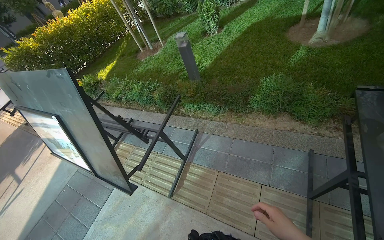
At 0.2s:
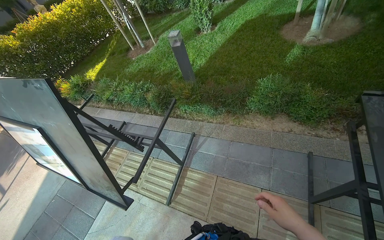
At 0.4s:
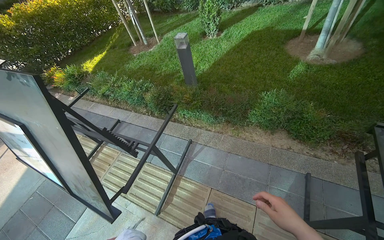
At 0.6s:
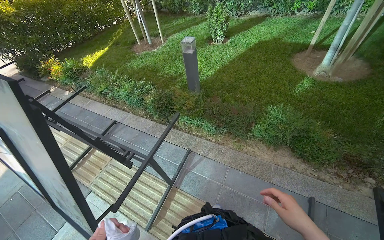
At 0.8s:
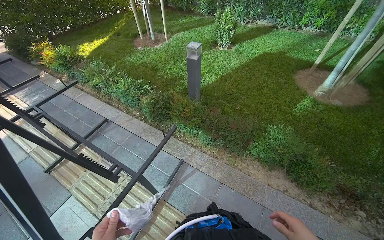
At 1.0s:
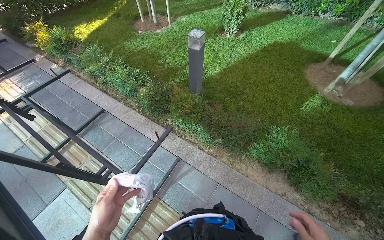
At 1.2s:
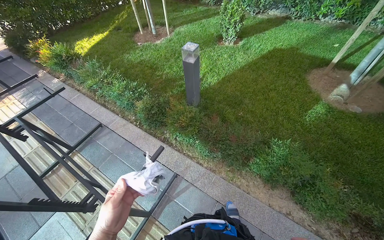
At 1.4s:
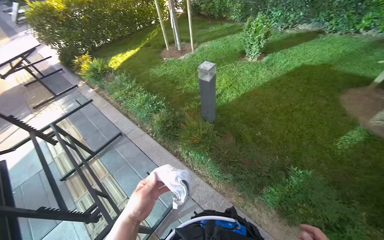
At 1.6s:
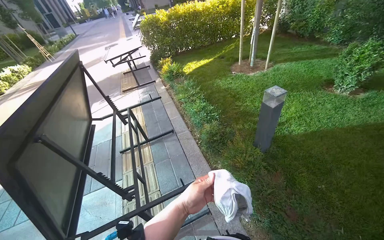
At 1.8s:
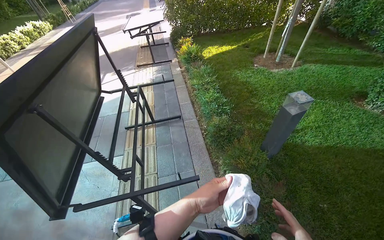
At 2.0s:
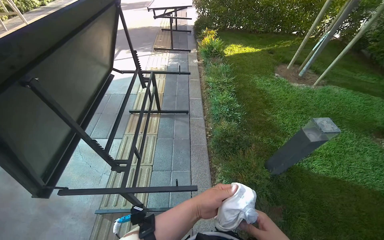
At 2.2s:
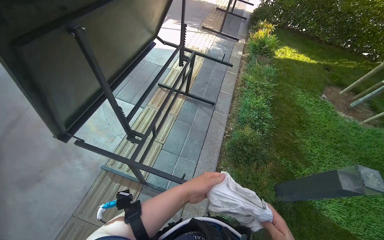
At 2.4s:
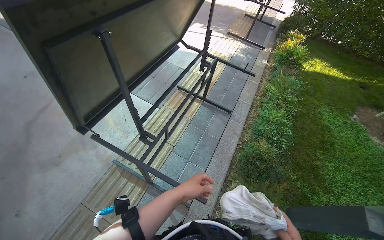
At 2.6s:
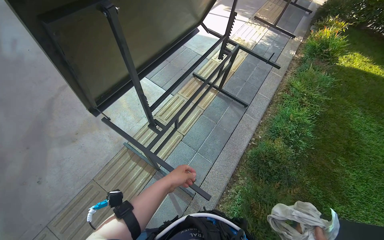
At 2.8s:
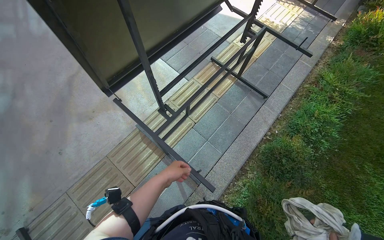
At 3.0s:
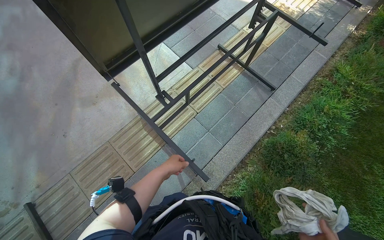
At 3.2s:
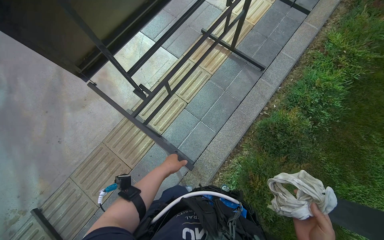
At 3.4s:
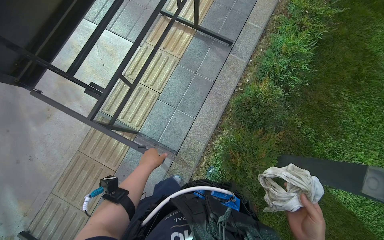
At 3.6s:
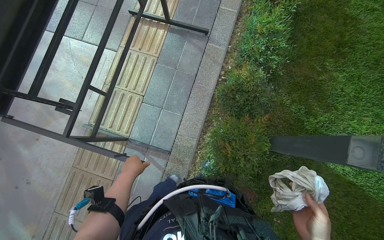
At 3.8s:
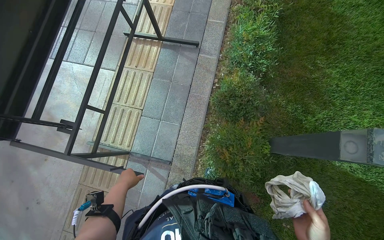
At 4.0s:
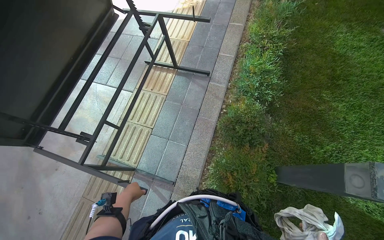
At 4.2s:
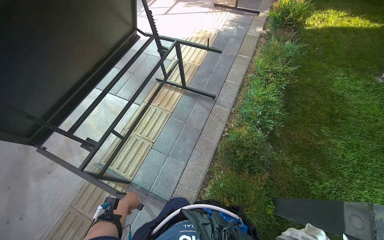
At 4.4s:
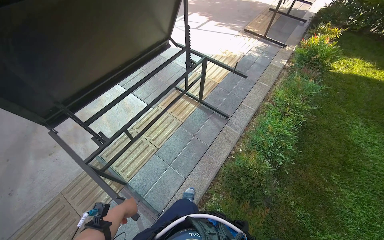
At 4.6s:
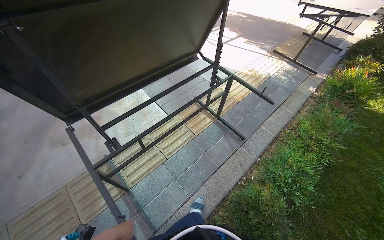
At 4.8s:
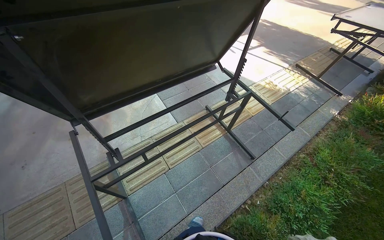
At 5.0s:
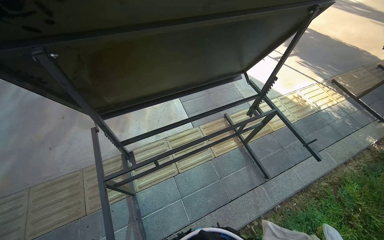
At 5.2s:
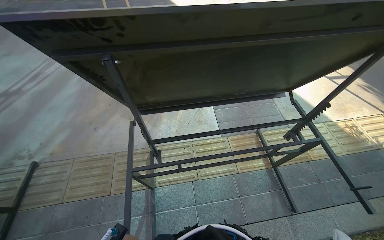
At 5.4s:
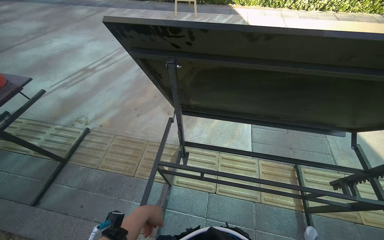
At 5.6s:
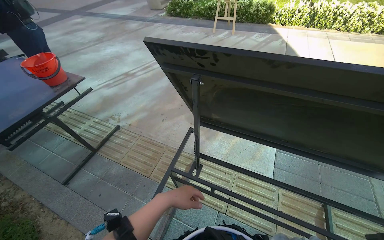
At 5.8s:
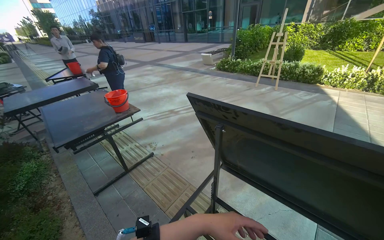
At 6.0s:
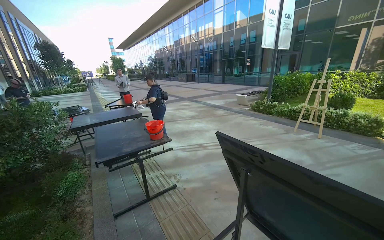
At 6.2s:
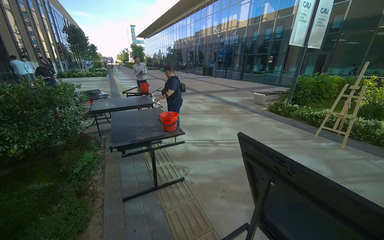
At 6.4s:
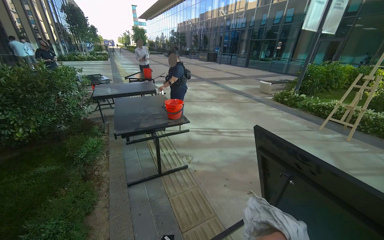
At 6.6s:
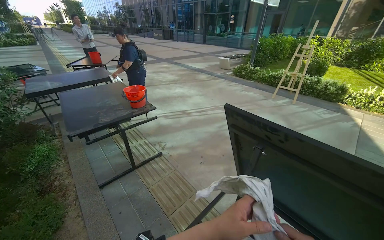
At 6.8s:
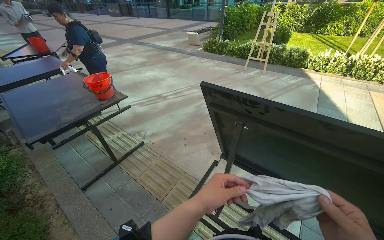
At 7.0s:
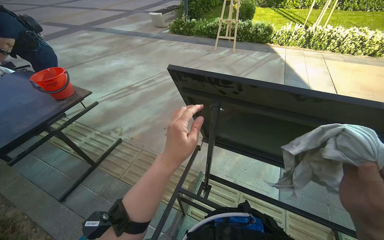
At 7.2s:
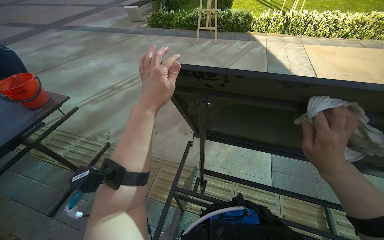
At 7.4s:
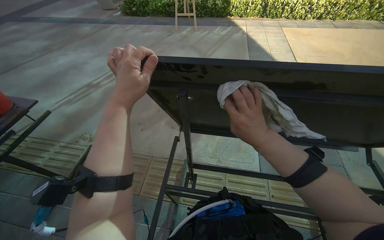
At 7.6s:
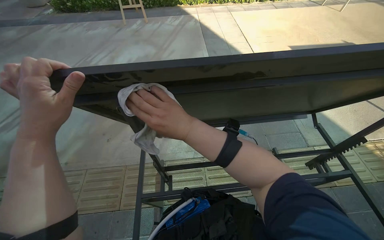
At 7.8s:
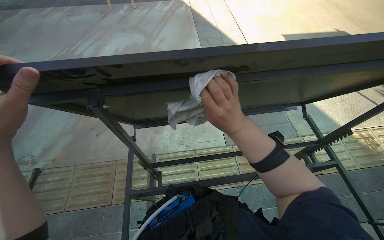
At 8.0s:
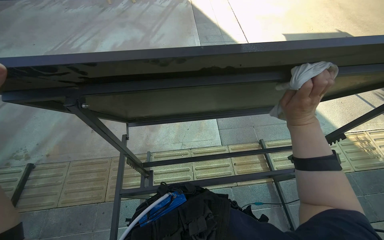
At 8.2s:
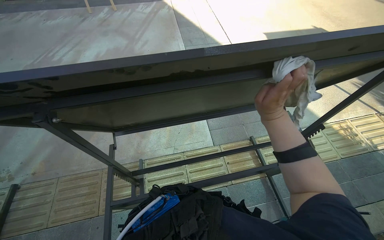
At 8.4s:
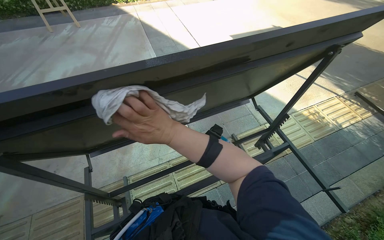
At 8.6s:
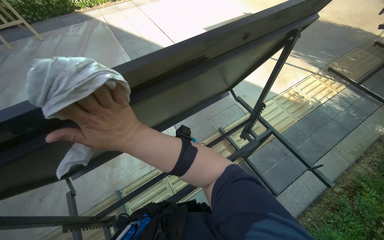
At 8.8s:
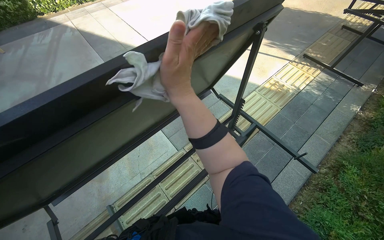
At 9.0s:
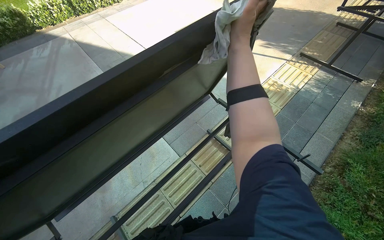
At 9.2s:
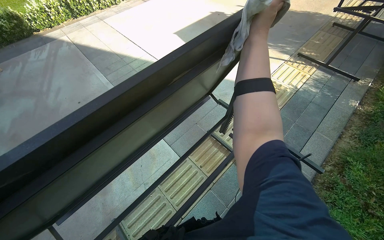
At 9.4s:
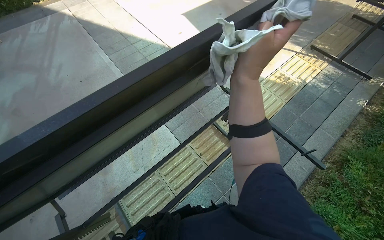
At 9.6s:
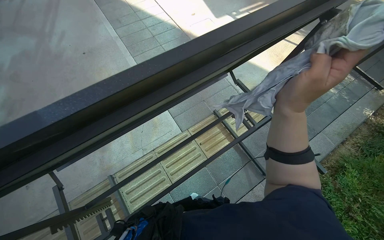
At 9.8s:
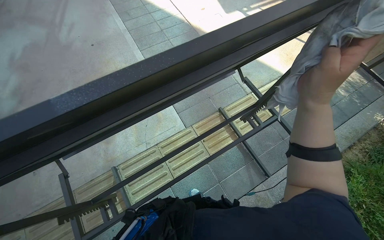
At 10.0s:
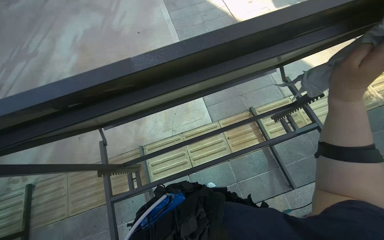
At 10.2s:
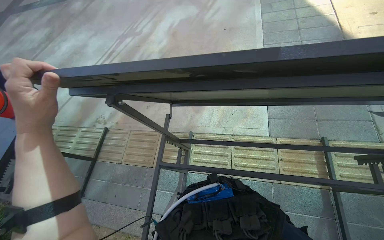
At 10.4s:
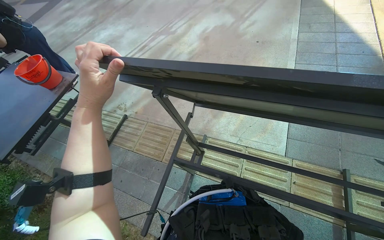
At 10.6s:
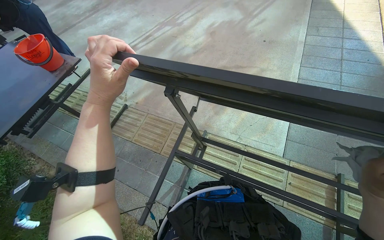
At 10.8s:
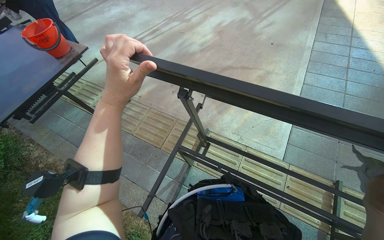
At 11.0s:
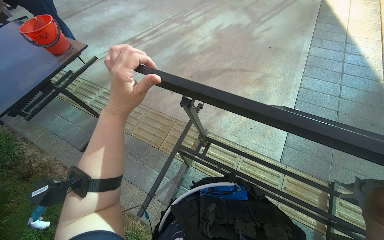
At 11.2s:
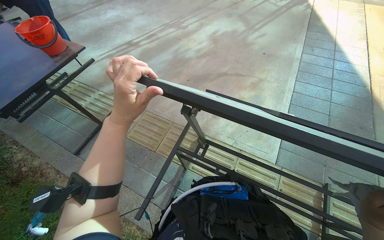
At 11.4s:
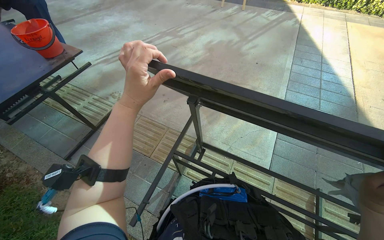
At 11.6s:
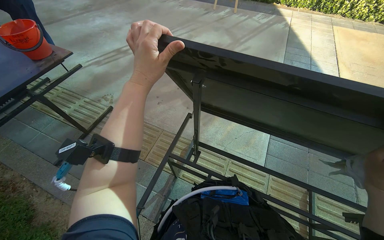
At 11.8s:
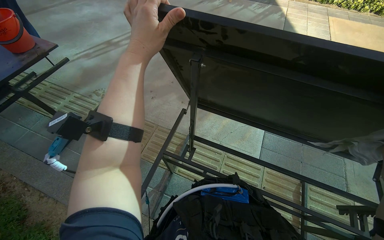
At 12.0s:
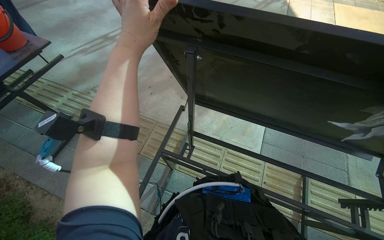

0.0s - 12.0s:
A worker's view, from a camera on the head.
Job: wiping surfaces.
The whole recording: Wiping table structure. The worker wipes the metal structure of a black table with a white cloth.
0.0s - 1.6s: The camera is carried some 80 cm. The wearer looks roughly 45 degrees further to the left.
1.6s - 3.0s: The camera travels approximately 50 cm. The wearer looks about 70 degrees further to the left. The view tips downward by roughly 25 degrees.
3.0s - 4.4s: The camera pitches upward, by approximately 15 degrees.
4.4s - 6.0s: The camera is carried some 40 cm. The head turns to the left by roughly 110 degrees. The camera pitches upward, by approximately 40 degrees.
6.0s - 7.6s: The head turns to the right by approximately 60 degrees. The camera pitches downward, by approximately 35 degrees.
7.6s - 9.0s: The wearer looks some 35 degrees further to the right.
9.0s - 10.4s: The wearer's head swings about 65 degrees to the left.

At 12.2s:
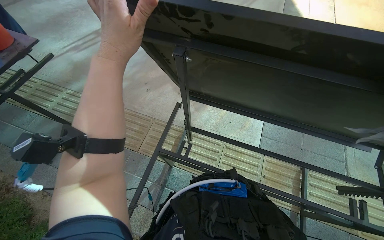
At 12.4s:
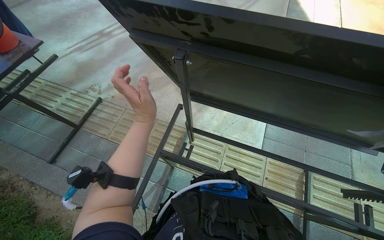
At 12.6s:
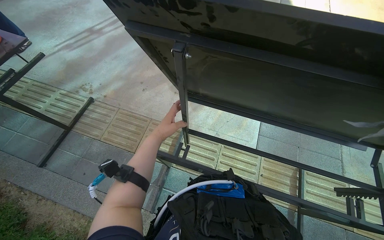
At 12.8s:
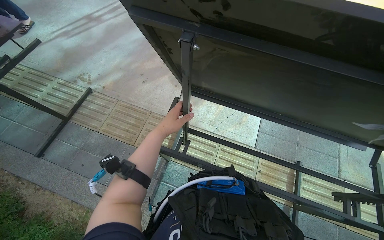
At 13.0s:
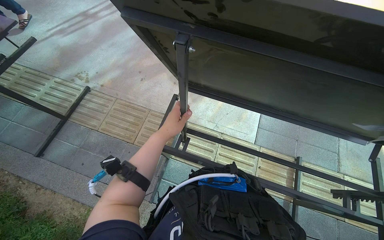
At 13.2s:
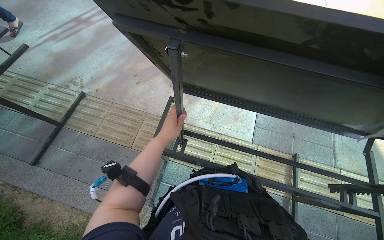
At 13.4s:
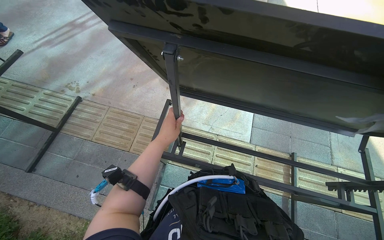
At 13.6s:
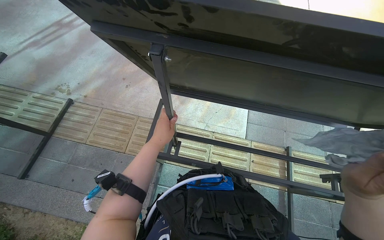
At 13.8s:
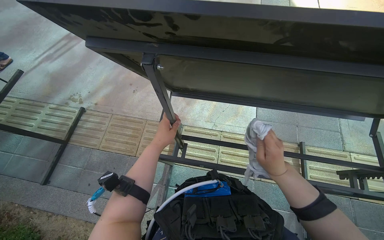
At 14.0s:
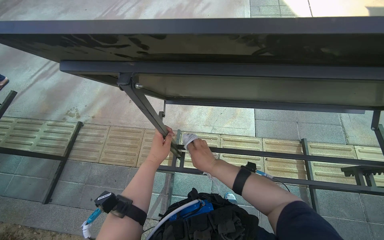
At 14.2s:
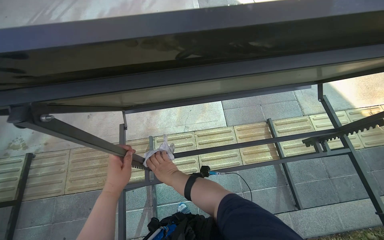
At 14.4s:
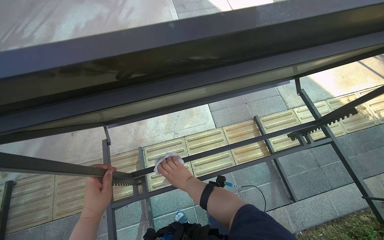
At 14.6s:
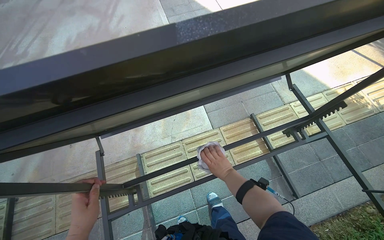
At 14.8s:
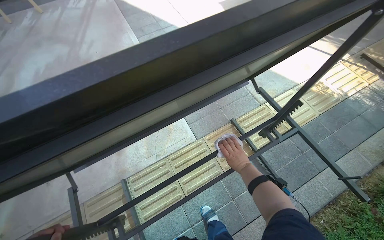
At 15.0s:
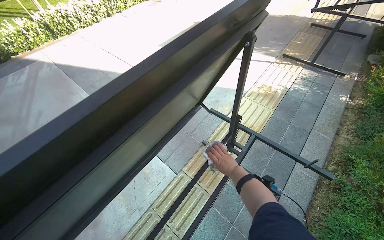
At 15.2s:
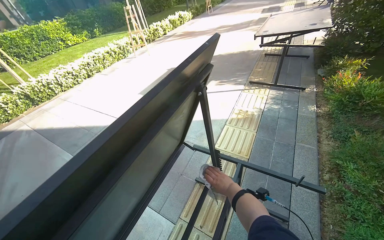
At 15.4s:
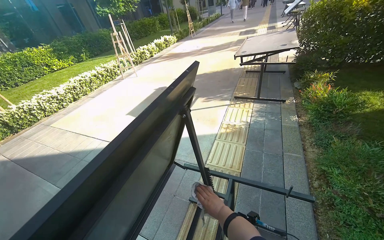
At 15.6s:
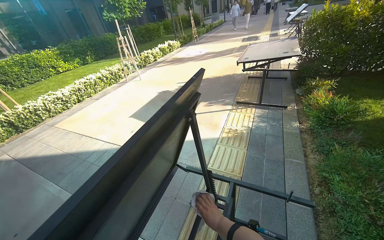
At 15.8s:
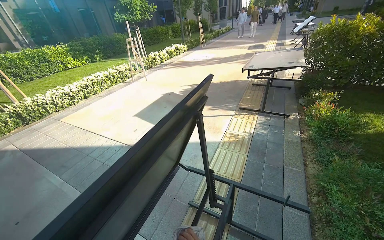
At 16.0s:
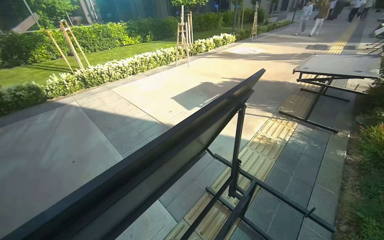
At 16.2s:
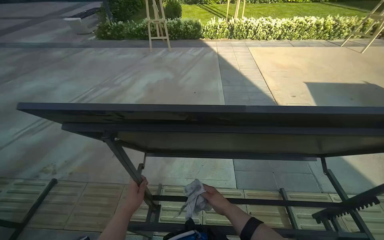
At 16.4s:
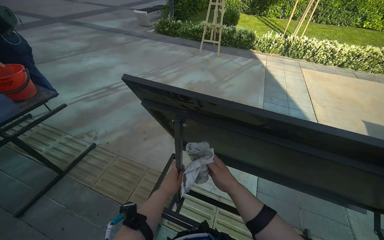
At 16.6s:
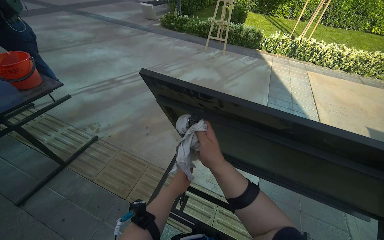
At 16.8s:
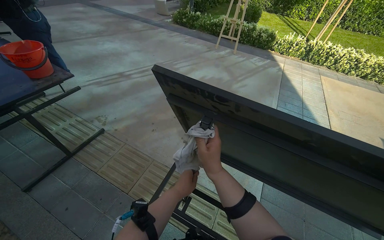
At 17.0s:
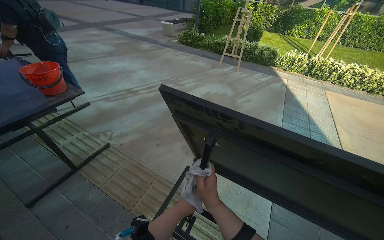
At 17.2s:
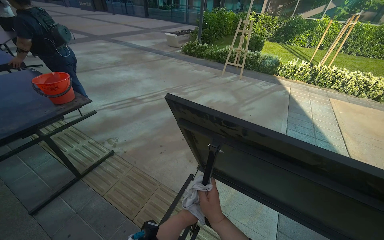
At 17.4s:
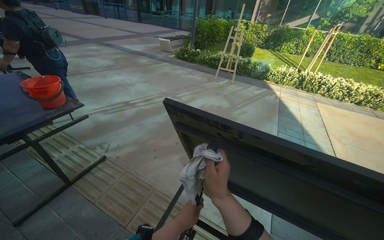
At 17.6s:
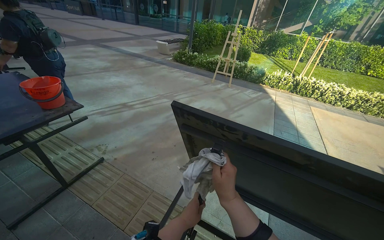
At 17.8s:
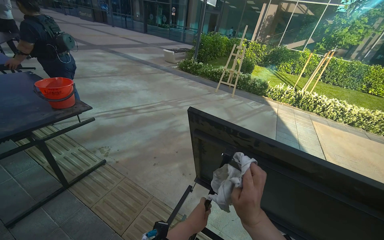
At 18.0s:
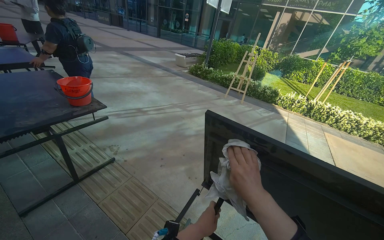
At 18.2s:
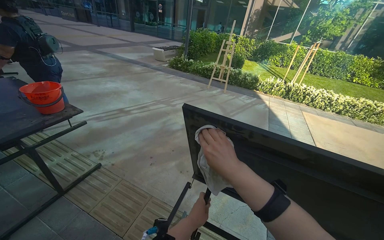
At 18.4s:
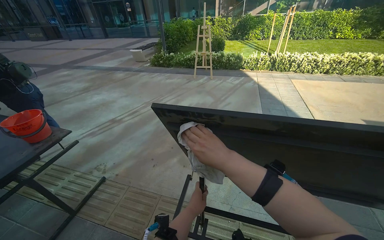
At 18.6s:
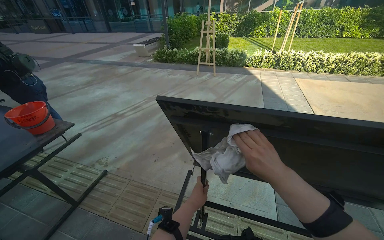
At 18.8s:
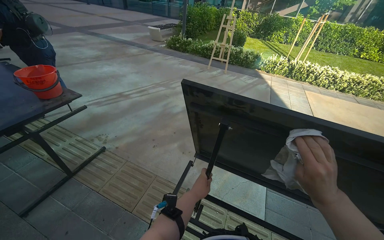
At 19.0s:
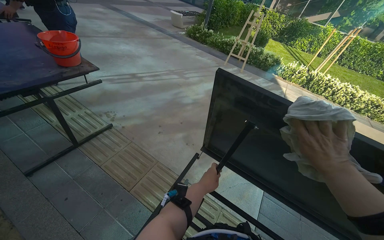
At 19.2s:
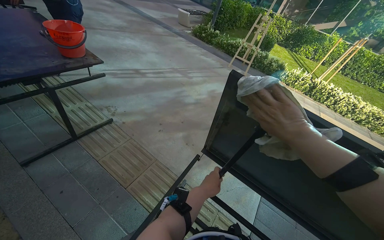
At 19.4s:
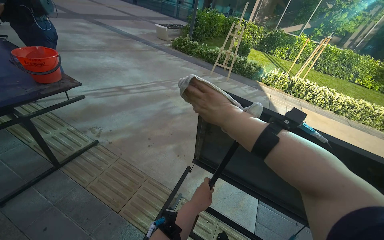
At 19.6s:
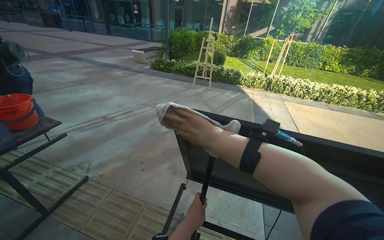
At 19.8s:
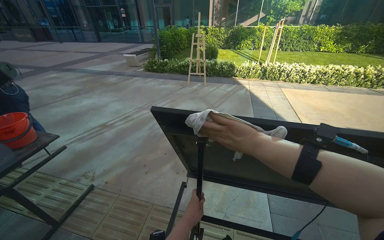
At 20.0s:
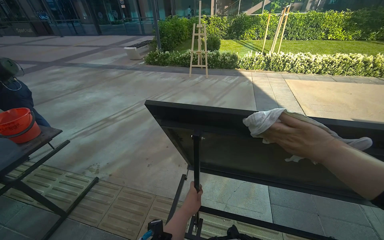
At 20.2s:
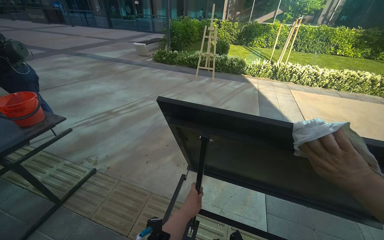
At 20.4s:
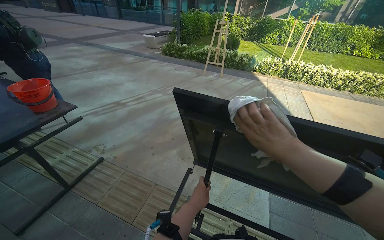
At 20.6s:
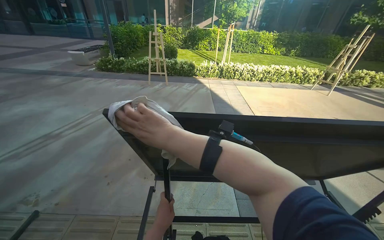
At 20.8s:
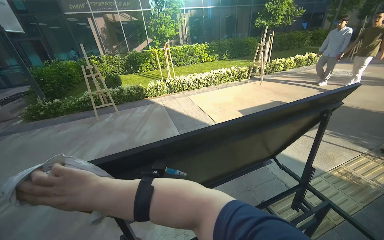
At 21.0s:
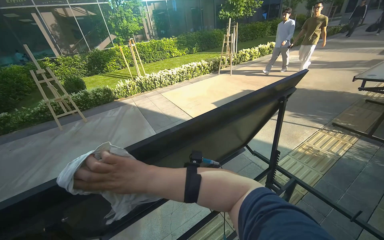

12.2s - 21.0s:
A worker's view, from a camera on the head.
Job: wiping surfaces.
The whole recording: Wiping table structure. The worker wipes the metal structure of a black table with a white cloth.
12.2s - 13.6s: The left hand moves farther from the camera and down the picture, roughly 25 cm.
13.6s - 15.2s: The camera is carried about 50 cm. The wearer looks approximately 75 degrees further to the right. The view tips upward by roughly 30 degrees.
15.2s - 16.6s: The camera travels approximately 70 cm. The head rotates about 30 degrees to the left.
16.6s - 18.0s: The view tips upward by about 15 degrees.
18.0s - 19.6s: The wearer's head swings approximately 15 degrees to the right. The right hand moves up the picture, some 10 cm, and reaches some 15 cm to the right, then returns.
19.6s - 21.0s: The head rotates roughly 50 degrees to the right.
